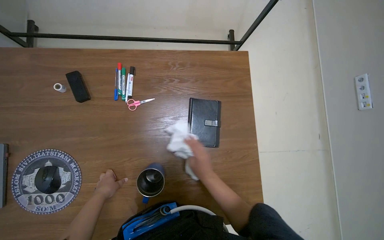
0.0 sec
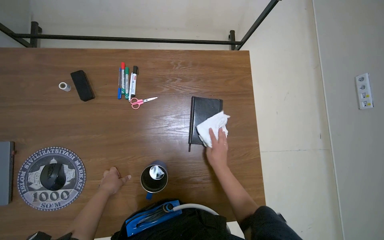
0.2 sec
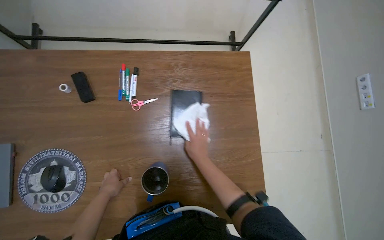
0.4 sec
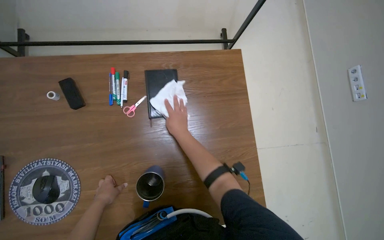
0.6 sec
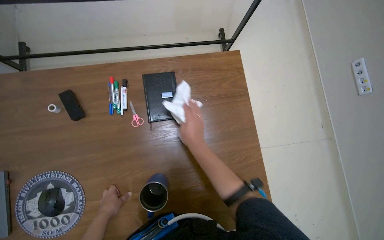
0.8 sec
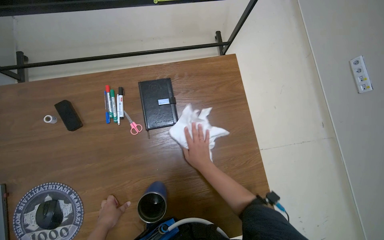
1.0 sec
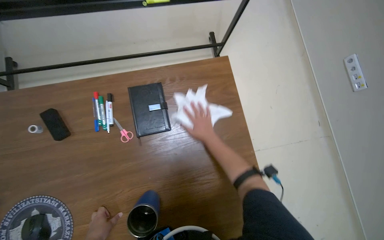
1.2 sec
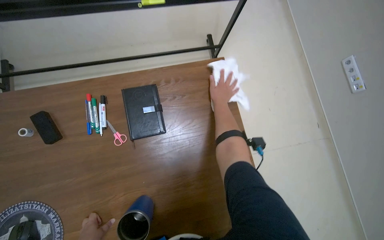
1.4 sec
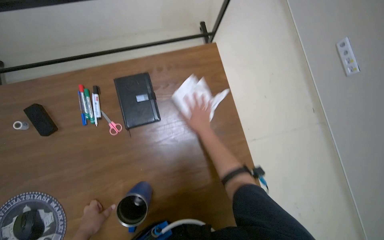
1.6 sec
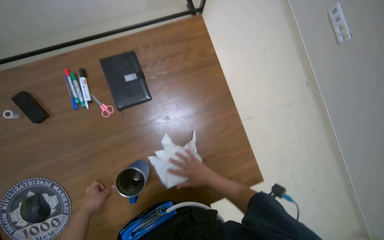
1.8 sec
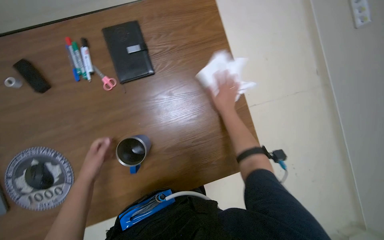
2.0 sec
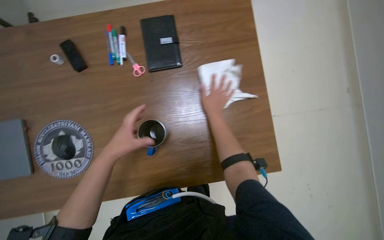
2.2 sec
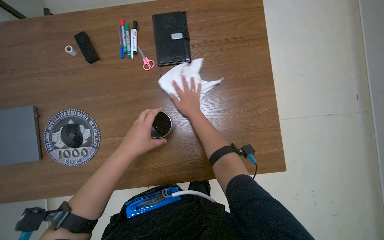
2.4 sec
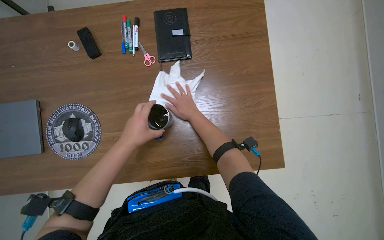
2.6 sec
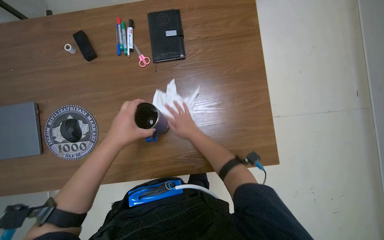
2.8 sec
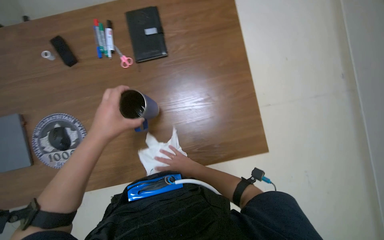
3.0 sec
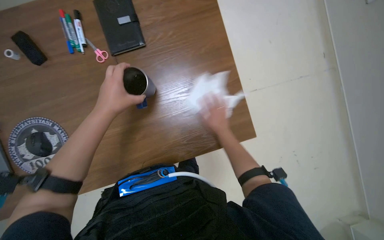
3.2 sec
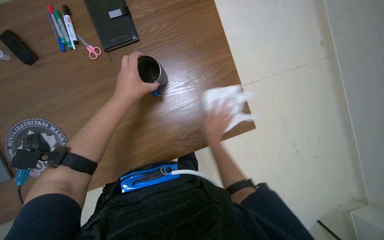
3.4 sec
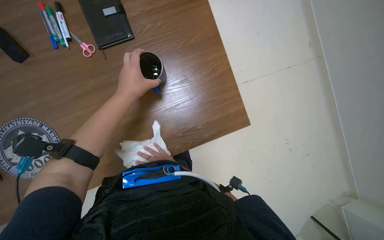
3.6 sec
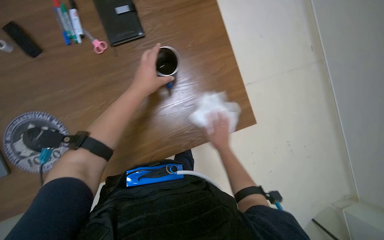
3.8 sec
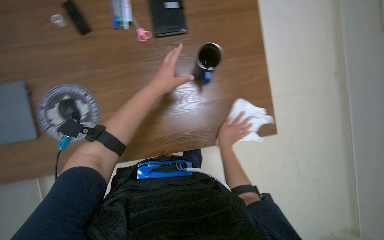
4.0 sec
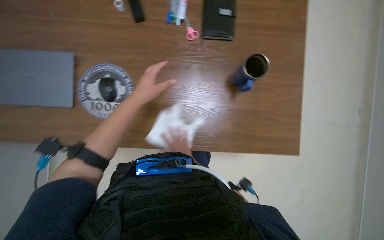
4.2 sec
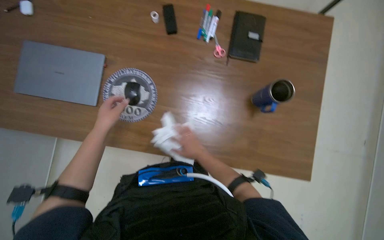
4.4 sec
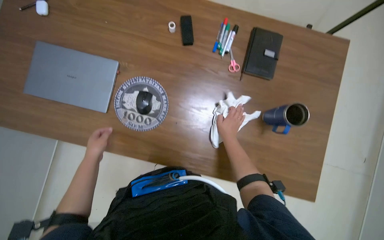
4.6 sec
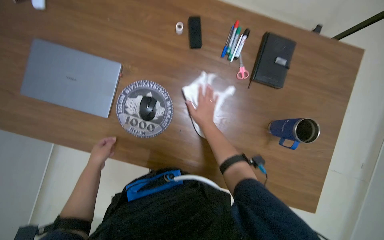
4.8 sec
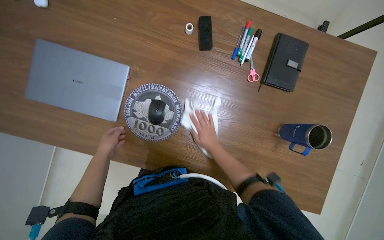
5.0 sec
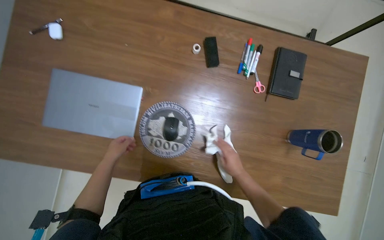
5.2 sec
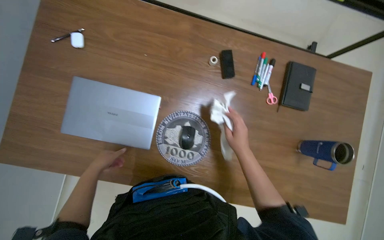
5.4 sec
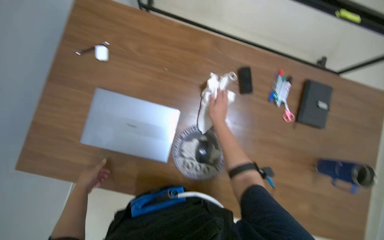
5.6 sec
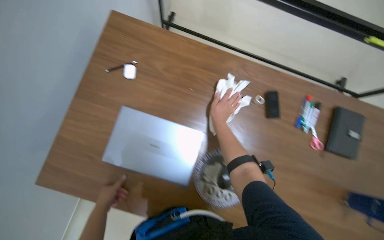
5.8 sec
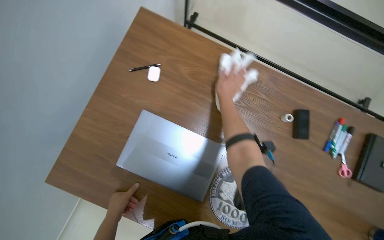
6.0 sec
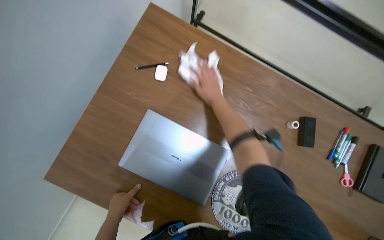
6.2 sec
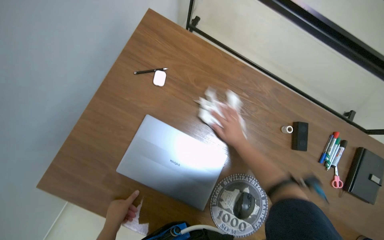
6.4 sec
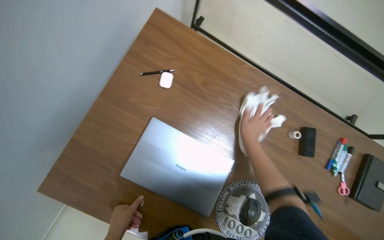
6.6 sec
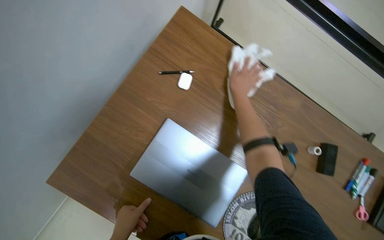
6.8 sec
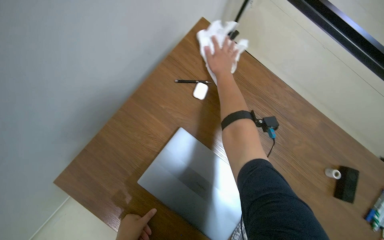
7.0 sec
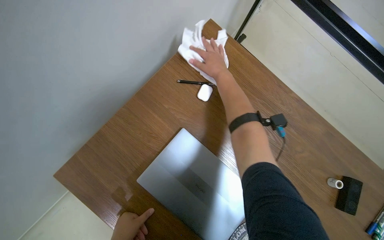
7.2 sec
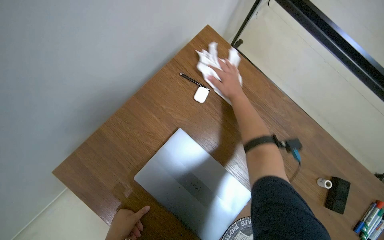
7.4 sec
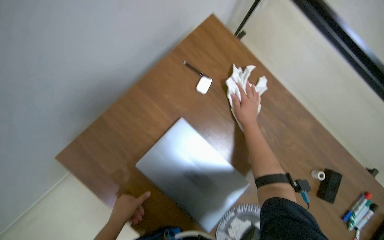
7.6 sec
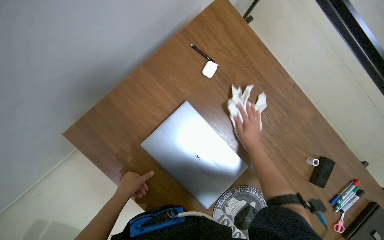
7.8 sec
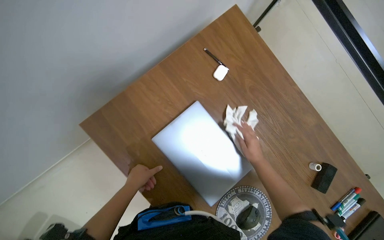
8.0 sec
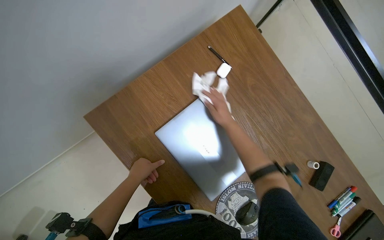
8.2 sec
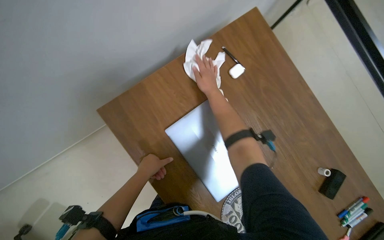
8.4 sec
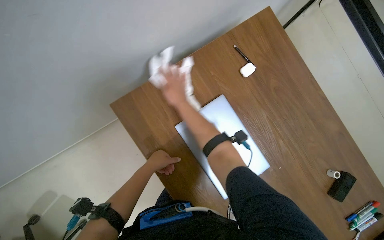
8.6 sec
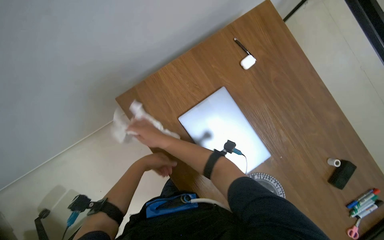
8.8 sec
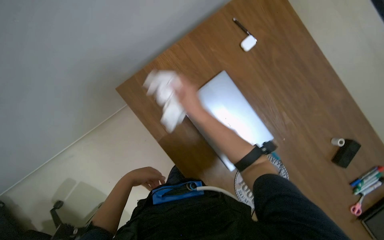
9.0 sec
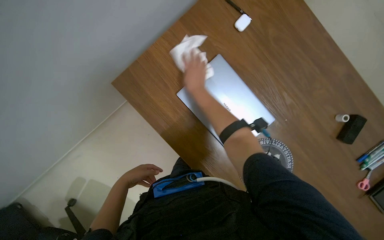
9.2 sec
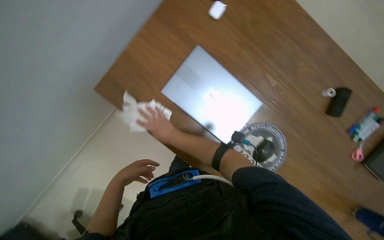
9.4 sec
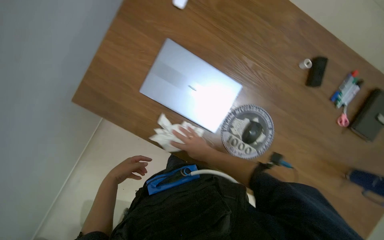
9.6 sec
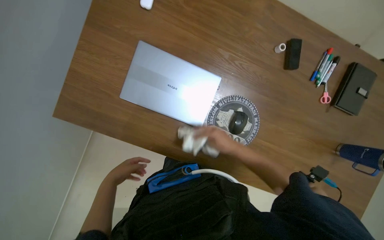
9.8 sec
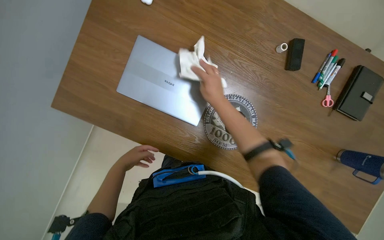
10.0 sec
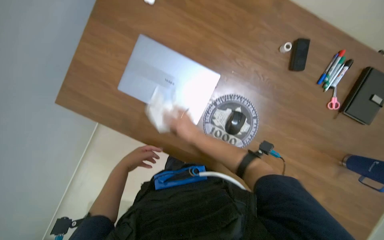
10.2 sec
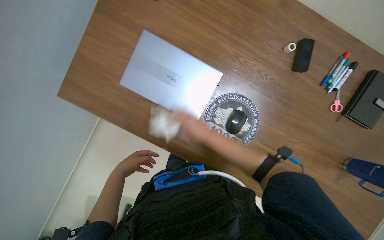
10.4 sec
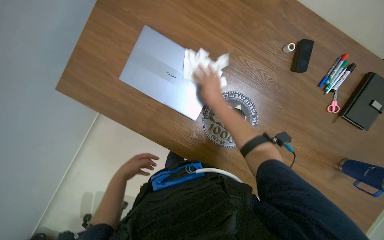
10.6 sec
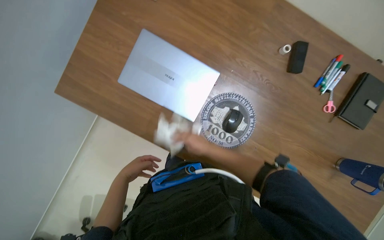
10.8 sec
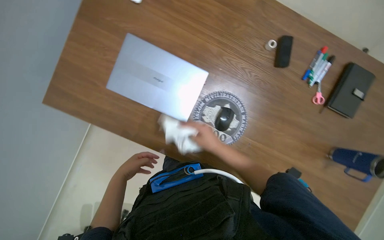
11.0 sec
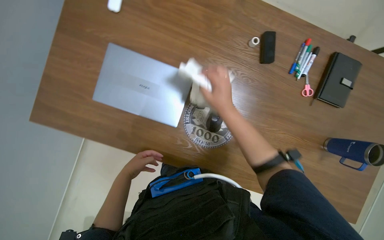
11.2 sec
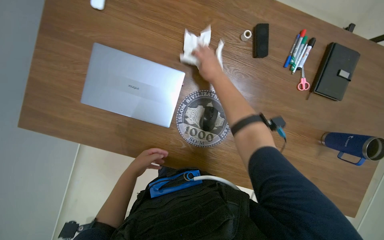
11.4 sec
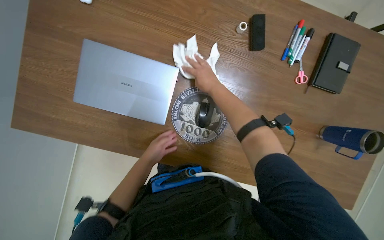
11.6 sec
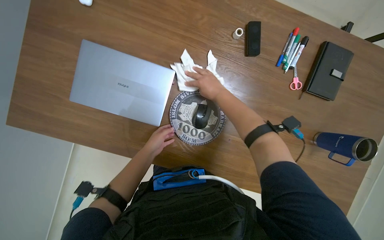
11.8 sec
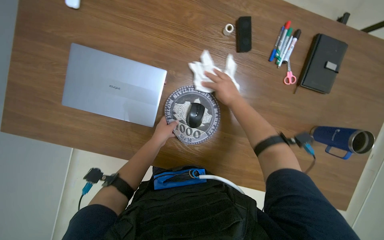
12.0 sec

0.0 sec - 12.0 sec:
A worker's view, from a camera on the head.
Job: wiping surfaces.
The whole recording: Wiping office desks. The worker wipes multiple office desks, window frame with a cloth.
0.0 sec - 1.6 sec: The right hand heads up the picture and farther from the camera, covering some 20 cm.
1.6 sec - 3.0 sec: The right hand goes up and down the picture, about 20 cm each way, reversing 2 times. The left hand travels nearer to the camera and to the right by roughly 15 cm.
4.4 sec - 6.0 sec: The camera is carried approximately 60 cm.
6.0 sec - 7.6 sec: The right hand swings up and down the picture, some 20 cm each way, with 2 reversals.
7.6 sec - 9.0 sec: The right hand heads to the left, covering roughly 35 cm.
10.4 sec - 12.0 sec: The right hand swings up and down the picture, approximately 20 cm each way, with 3 reversals; the left hand is displaced to the right and up the picture by some 30 cm.

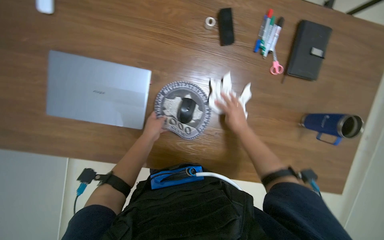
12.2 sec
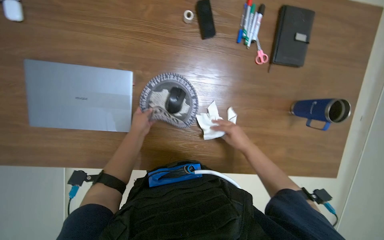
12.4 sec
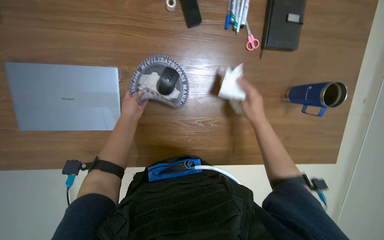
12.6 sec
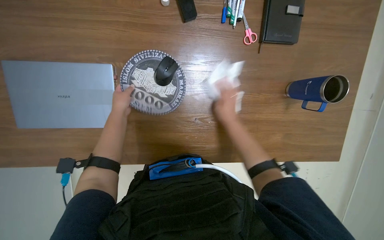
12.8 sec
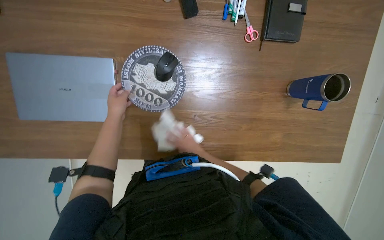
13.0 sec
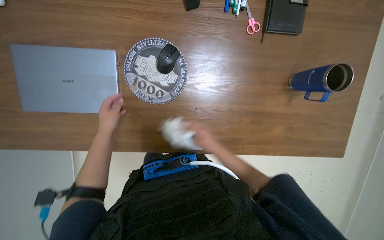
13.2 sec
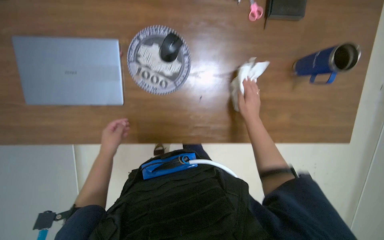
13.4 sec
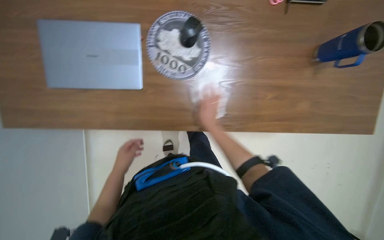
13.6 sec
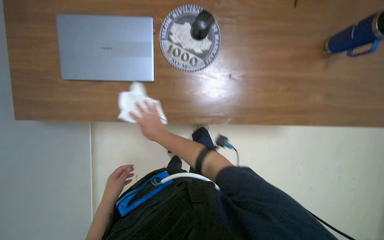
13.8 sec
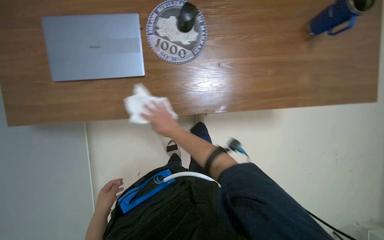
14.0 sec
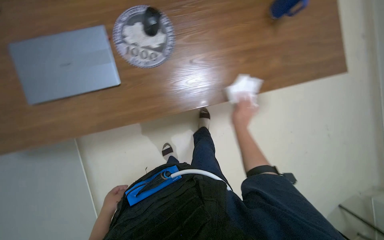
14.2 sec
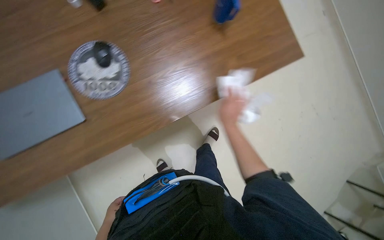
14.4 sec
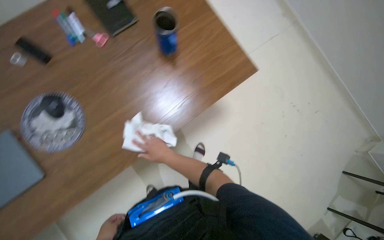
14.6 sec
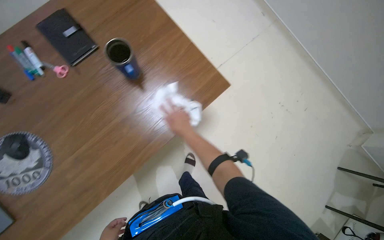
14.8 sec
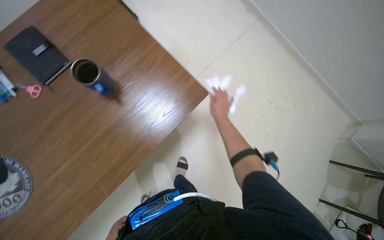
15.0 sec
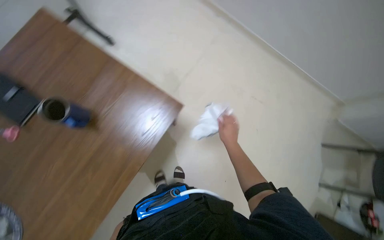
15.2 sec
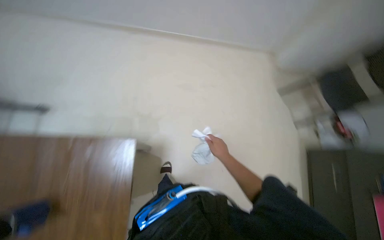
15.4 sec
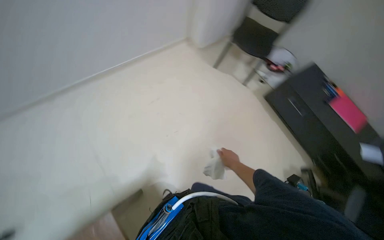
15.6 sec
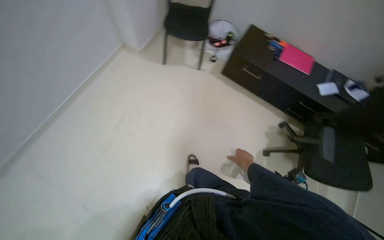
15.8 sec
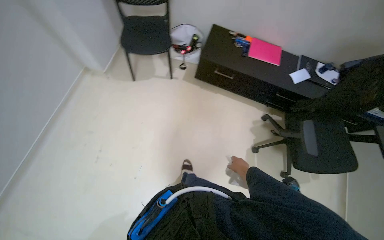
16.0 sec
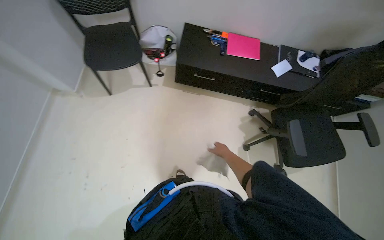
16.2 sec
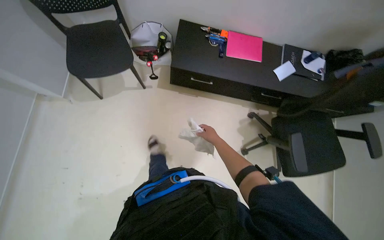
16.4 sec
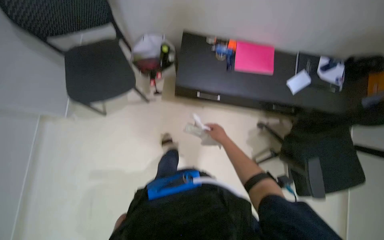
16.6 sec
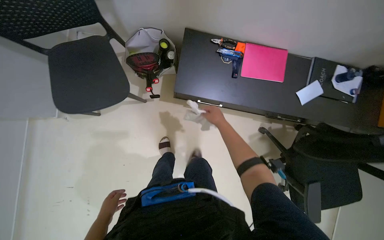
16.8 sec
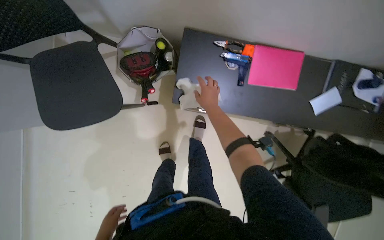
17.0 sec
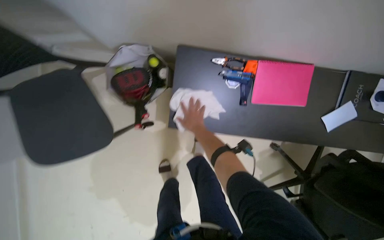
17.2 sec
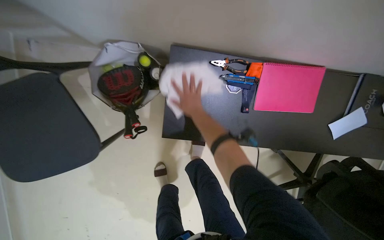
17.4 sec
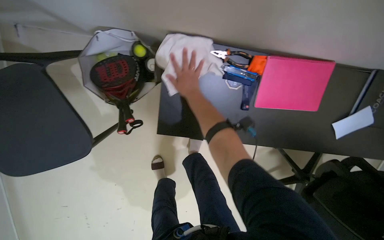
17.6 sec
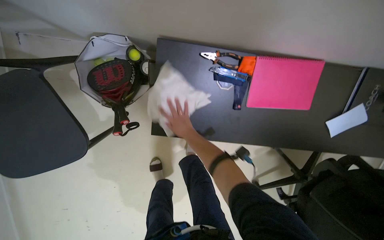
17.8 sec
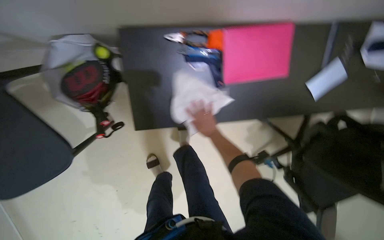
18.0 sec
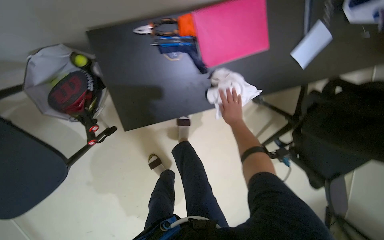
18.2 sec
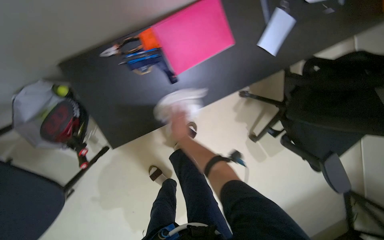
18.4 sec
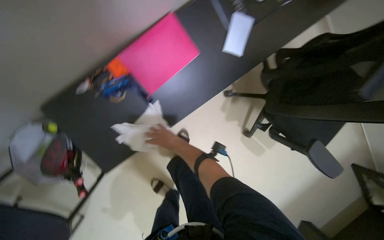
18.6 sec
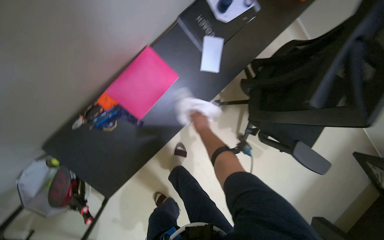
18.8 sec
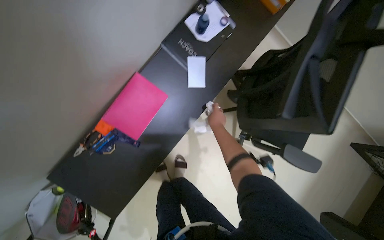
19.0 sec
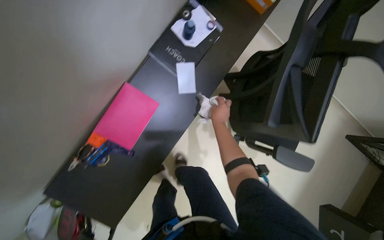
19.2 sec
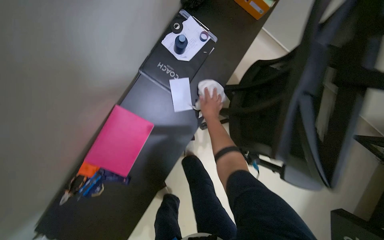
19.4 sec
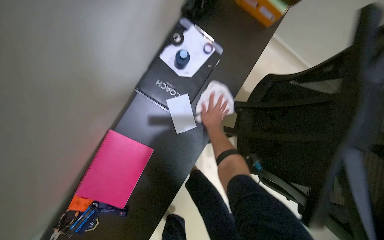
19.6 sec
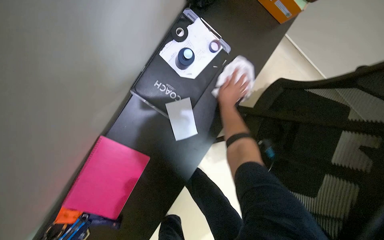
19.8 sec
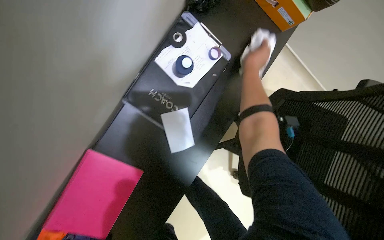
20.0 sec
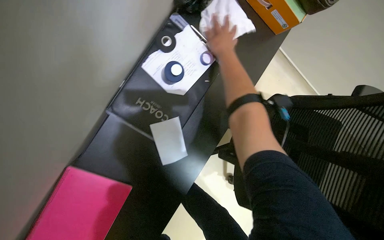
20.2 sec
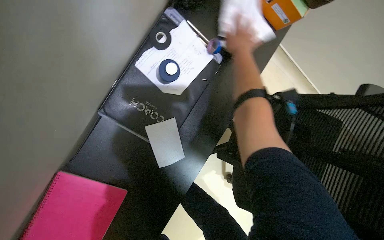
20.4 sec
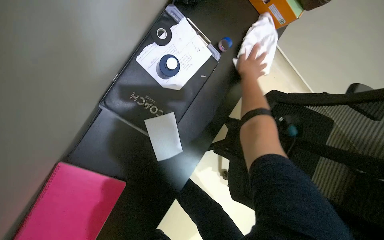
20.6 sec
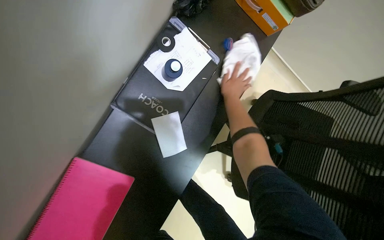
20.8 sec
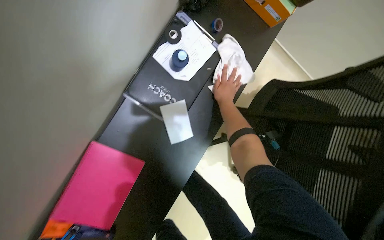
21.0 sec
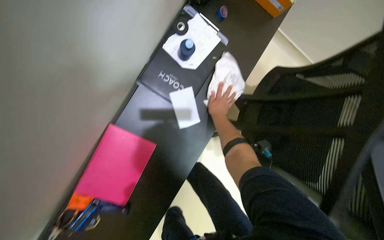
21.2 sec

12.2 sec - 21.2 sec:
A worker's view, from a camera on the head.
Job: wiping surfaces.
The whole recording: Wiping office desks. The worker wipes multiple office desks, window frame with a cloth.
12.2 sec - 13.8 sec: The left hand heads down the picture, covering approximately 40 cm, while the right hand swings left and right, roughly 30 cm each way, with 2 reversals.
13.8 sec - 15.2 sec: The wearer moves some 70 cm. The scene rotates counterclockwise by about 55 degrees.
16.6 sec - 18.2 sec: The camera travels about 70 cm. The wearer looks approximately 25 degrees further downward.
18.2 sec - 19.8 sec: The camera is carried some 70 cm. The scene turns approximately 40 degrees counterclockwise in the picture.
19.8 sec - 21.2 sec: The right hand moves roughly 25 cm up the picture and comes back.
